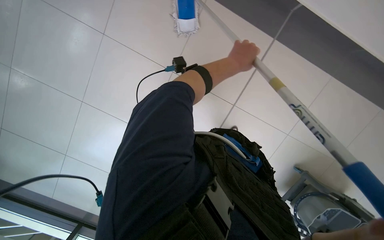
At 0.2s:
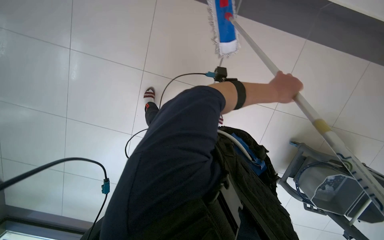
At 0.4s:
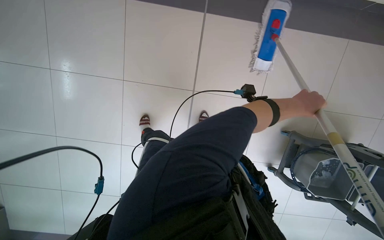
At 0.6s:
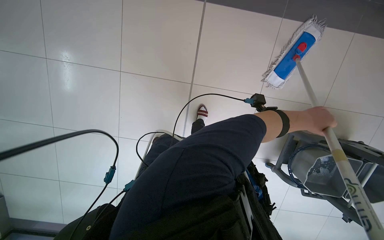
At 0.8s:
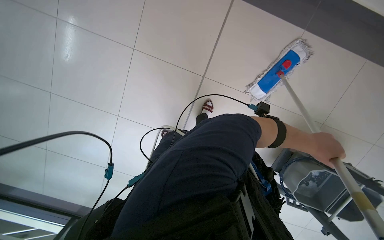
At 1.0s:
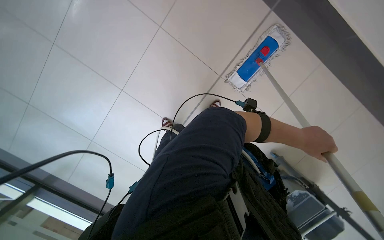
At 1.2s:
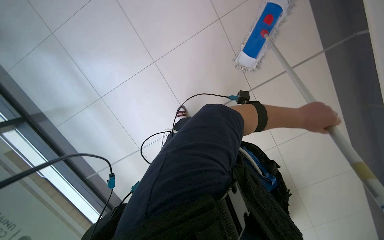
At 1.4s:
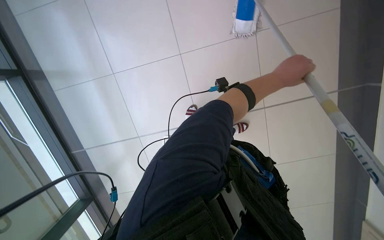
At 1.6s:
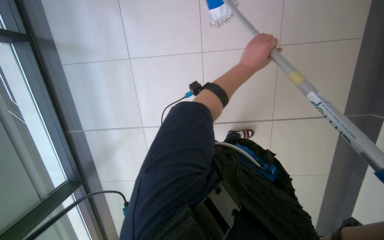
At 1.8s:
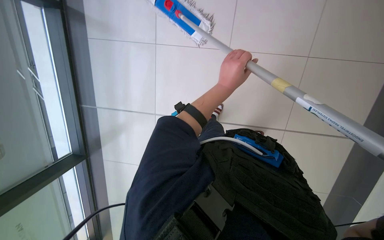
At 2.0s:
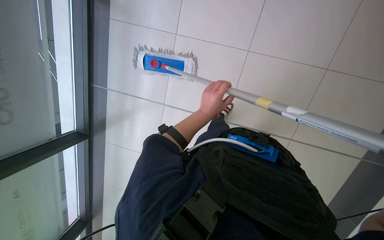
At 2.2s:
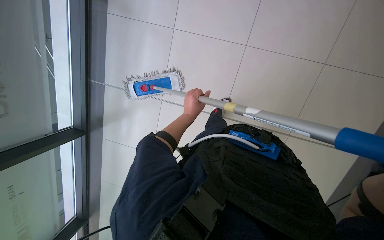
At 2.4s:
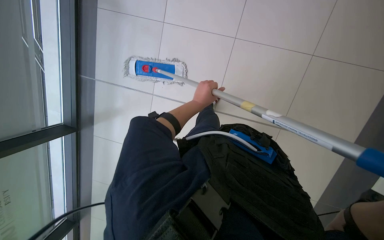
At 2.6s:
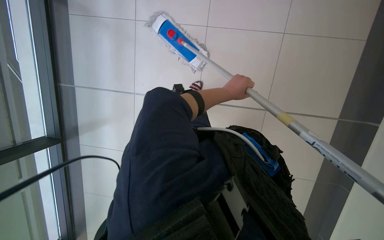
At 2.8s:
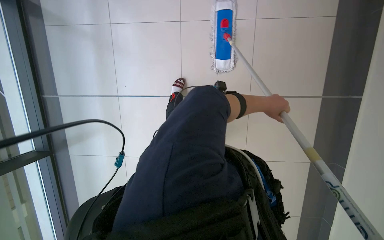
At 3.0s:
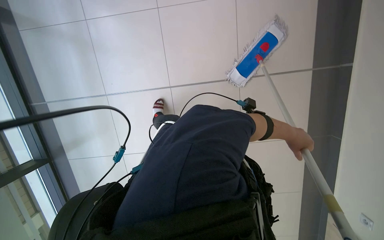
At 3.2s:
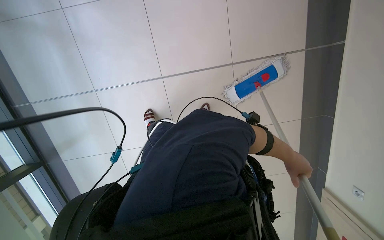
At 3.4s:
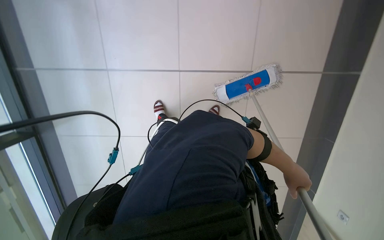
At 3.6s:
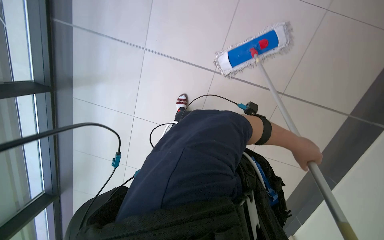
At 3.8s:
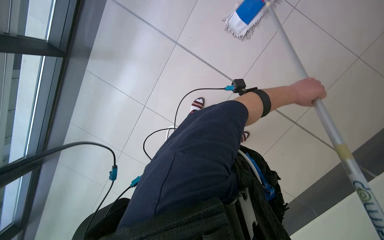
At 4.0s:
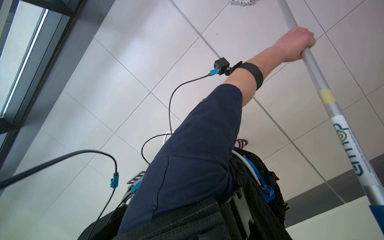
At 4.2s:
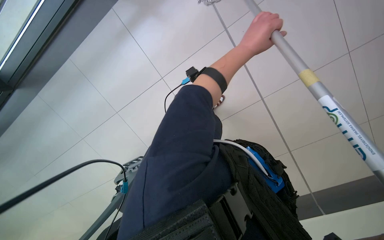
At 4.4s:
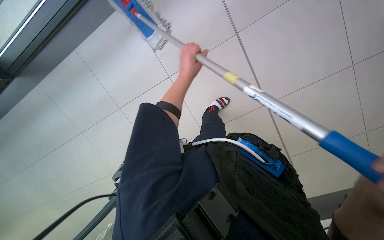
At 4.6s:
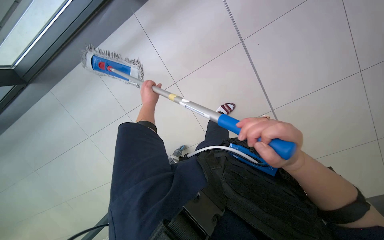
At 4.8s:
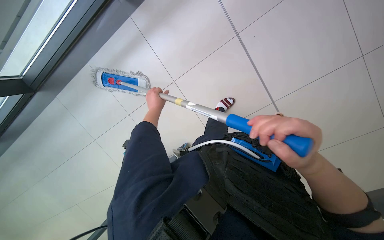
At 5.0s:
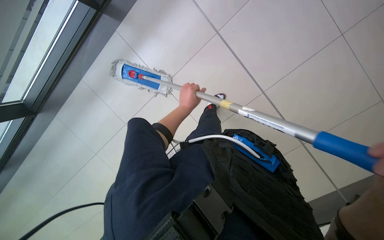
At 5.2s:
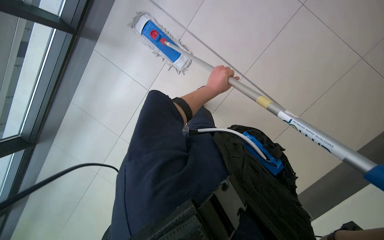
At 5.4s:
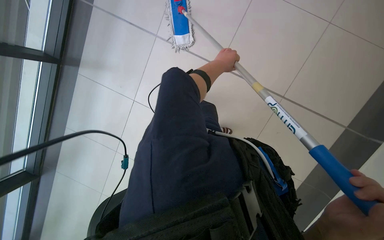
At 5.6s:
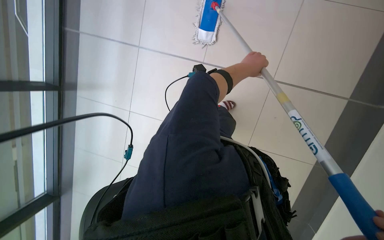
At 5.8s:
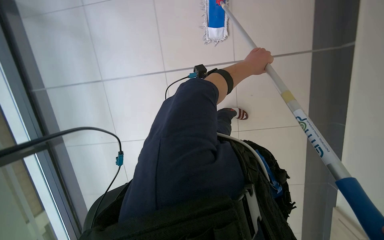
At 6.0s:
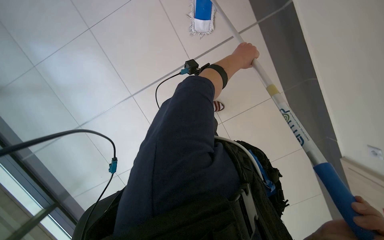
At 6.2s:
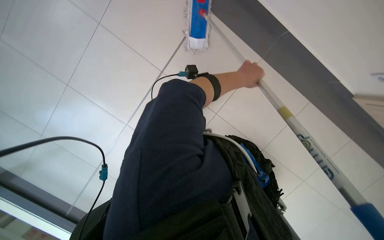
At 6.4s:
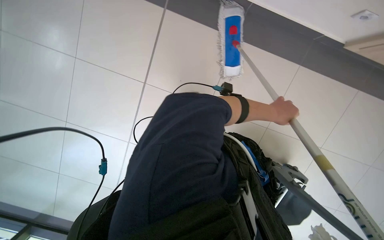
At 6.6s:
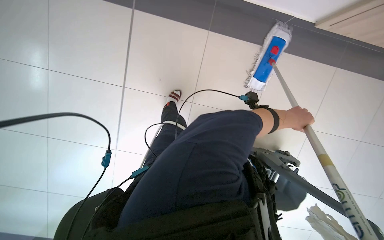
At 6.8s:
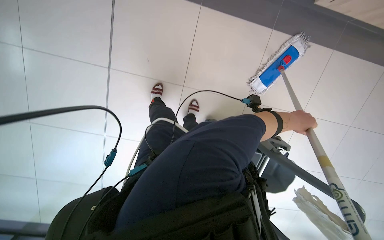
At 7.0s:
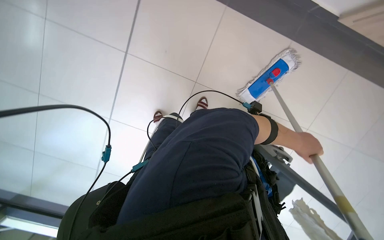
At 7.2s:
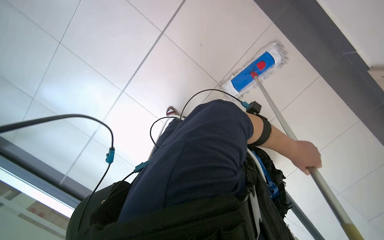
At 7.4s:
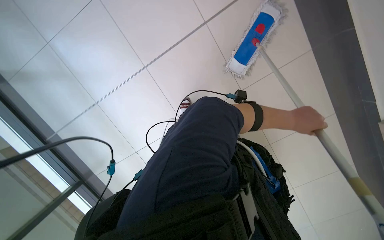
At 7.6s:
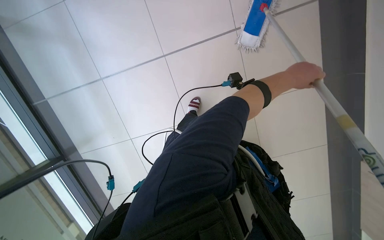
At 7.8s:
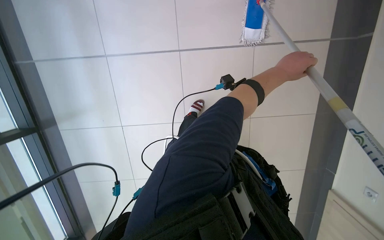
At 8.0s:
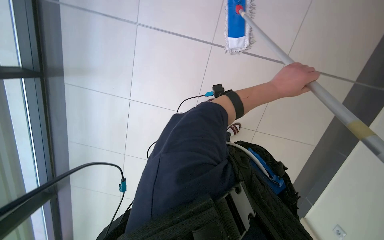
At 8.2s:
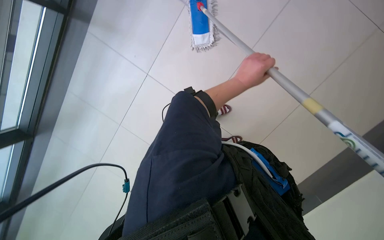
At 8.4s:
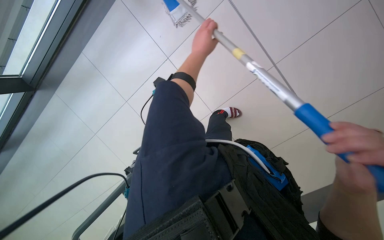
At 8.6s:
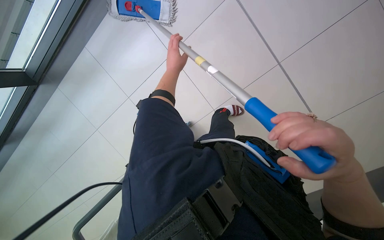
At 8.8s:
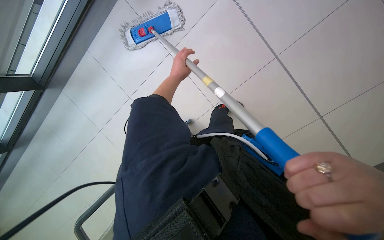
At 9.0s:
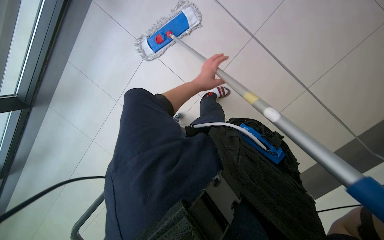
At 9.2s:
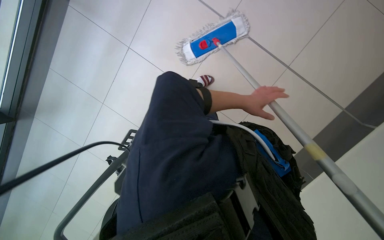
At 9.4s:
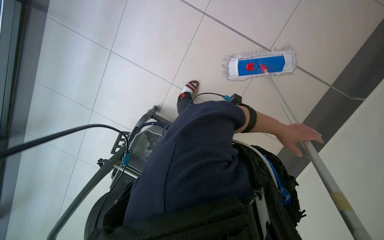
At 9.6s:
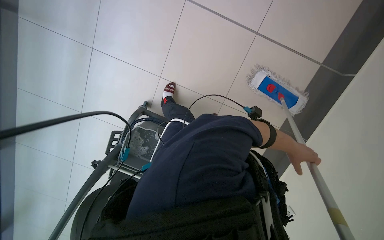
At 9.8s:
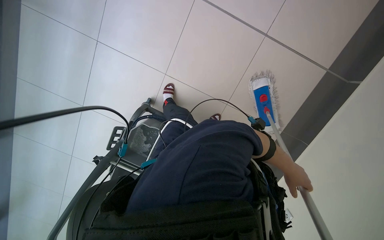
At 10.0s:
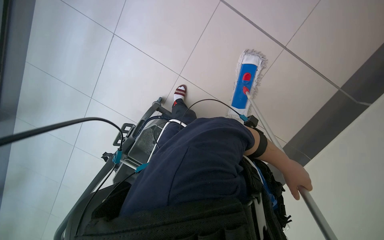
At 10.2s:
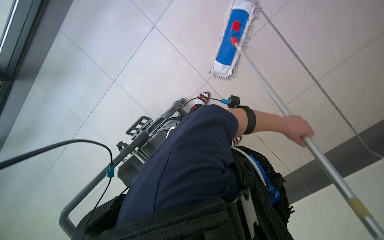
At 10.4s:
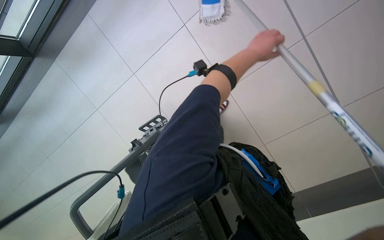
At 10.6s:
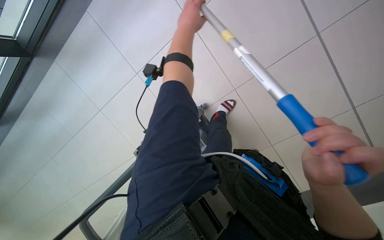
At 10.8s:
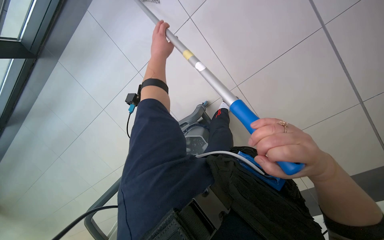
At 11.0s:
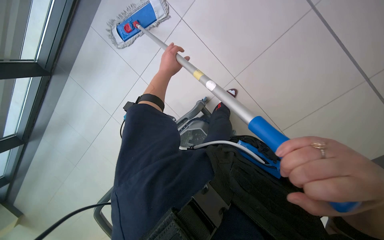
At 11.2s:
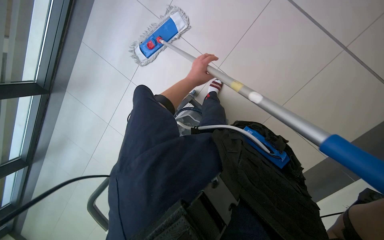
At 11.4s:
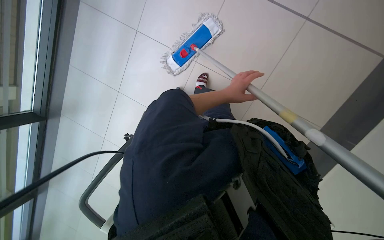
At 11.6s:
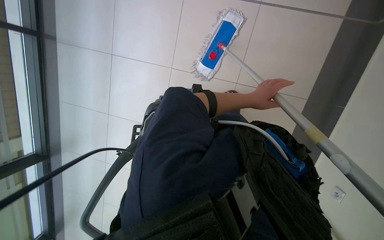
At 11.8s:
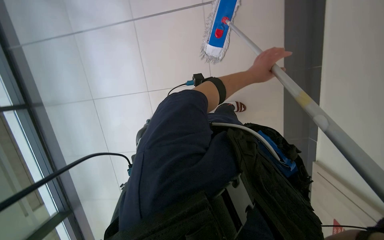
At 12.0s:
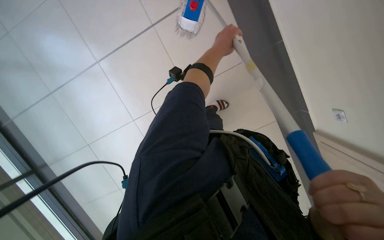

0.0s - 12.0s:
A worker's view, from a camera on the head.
Job: mopping floor.
The whole recording: Mopping tiled floor. The worker mops the tiled floor, occasionally moving the mop bucket and cleaning the mop head.
3.0s - 4.4s: The view pans to the left by approximately 15 degrees. The camera pitches downward, by roughly 10 degrees.
4.4s - 6.0s: The left hand goes approximately 10 cm to the right.
10.4s - 12.0s: The view swings approximately 20 degrees to the left.

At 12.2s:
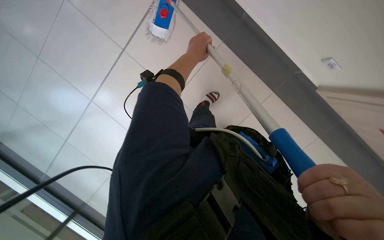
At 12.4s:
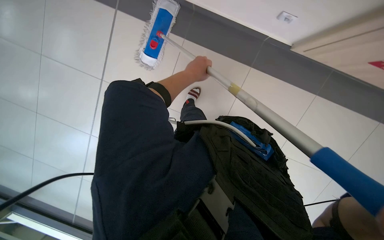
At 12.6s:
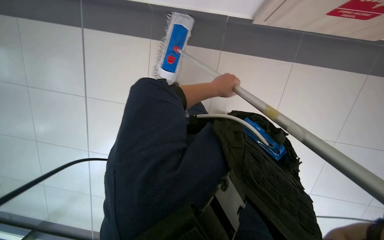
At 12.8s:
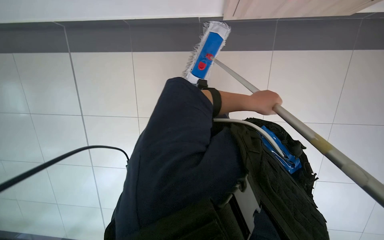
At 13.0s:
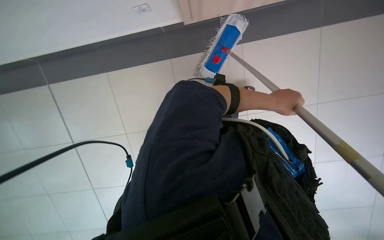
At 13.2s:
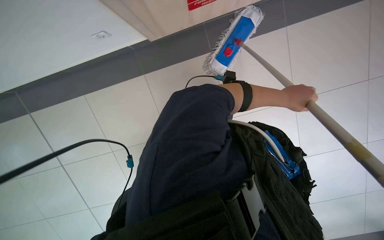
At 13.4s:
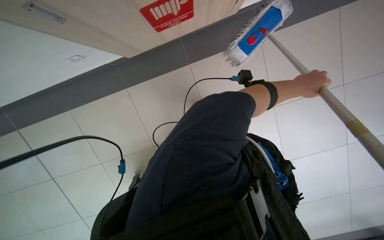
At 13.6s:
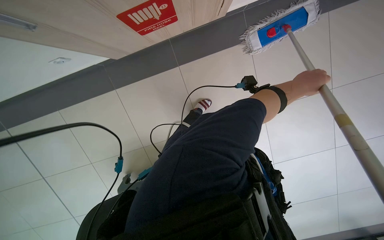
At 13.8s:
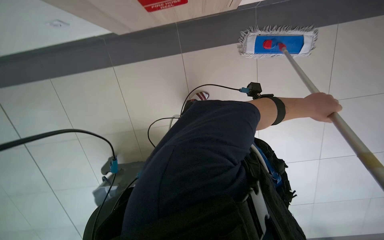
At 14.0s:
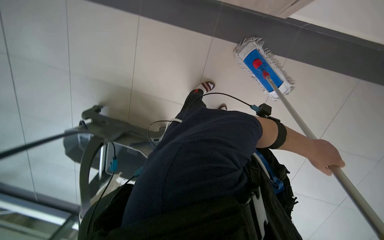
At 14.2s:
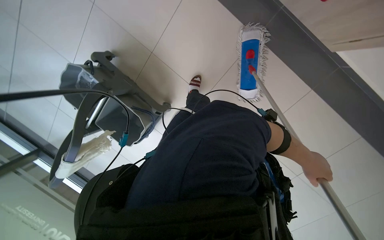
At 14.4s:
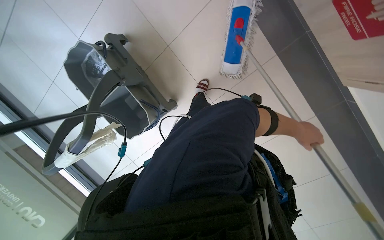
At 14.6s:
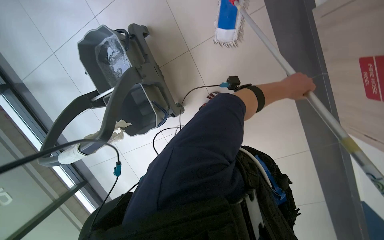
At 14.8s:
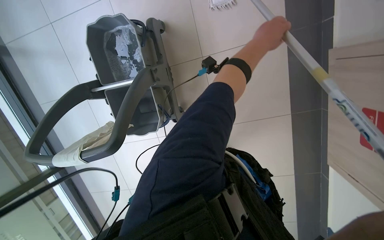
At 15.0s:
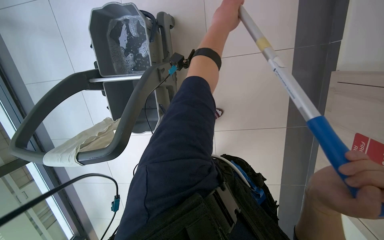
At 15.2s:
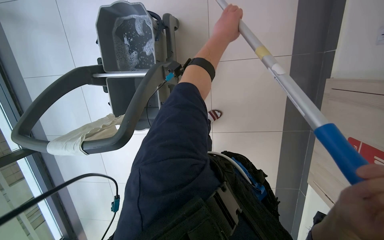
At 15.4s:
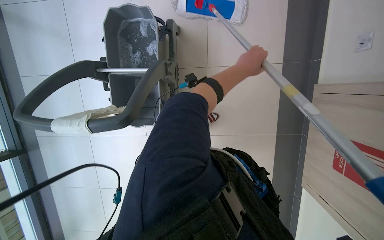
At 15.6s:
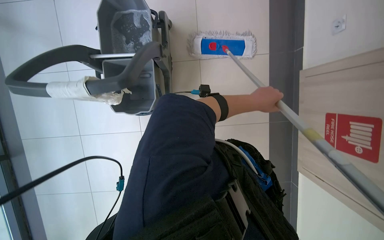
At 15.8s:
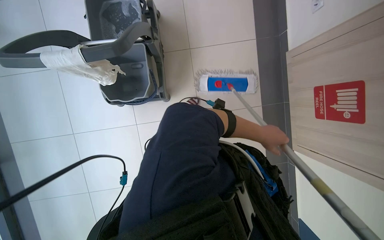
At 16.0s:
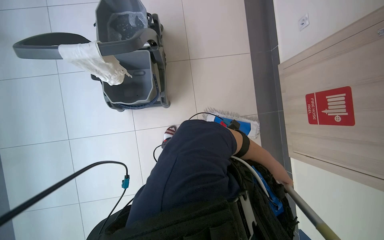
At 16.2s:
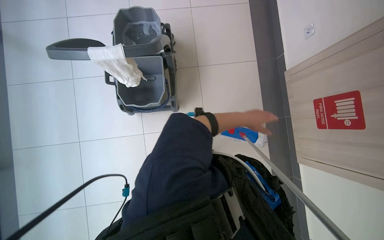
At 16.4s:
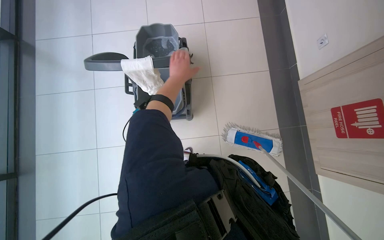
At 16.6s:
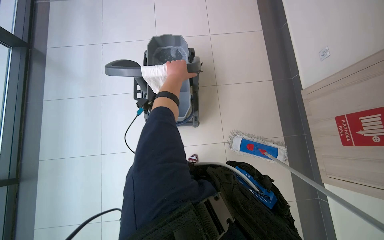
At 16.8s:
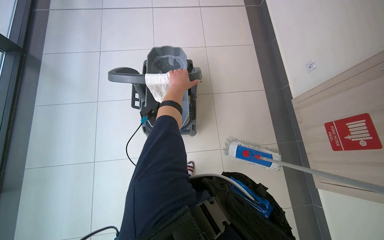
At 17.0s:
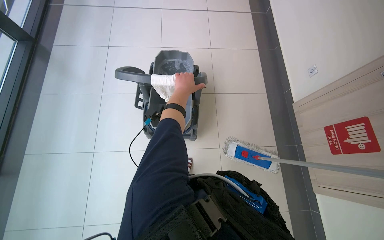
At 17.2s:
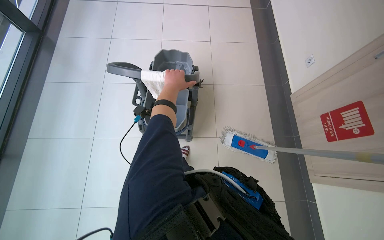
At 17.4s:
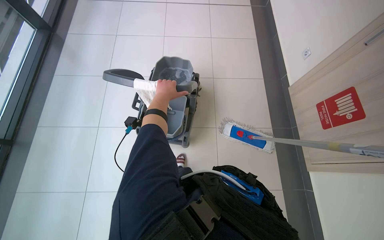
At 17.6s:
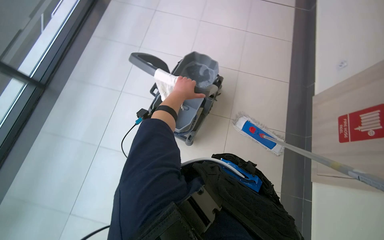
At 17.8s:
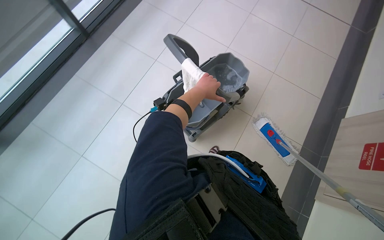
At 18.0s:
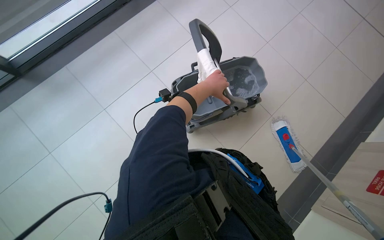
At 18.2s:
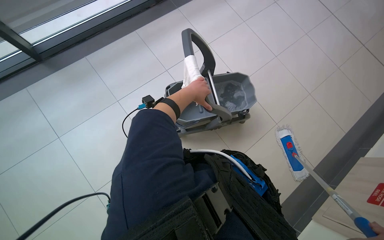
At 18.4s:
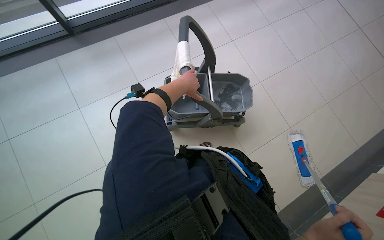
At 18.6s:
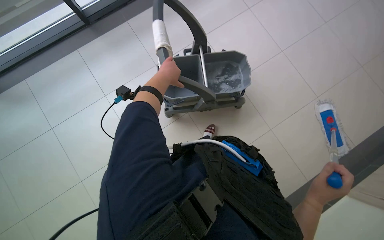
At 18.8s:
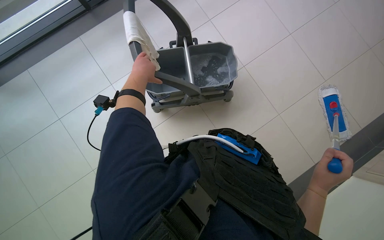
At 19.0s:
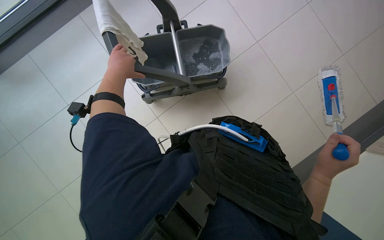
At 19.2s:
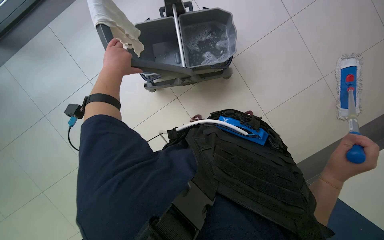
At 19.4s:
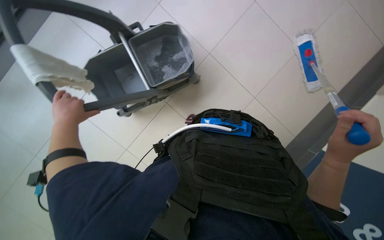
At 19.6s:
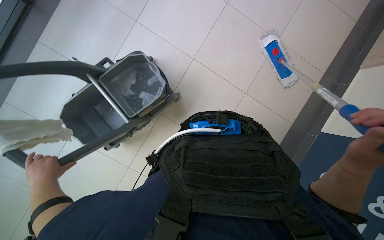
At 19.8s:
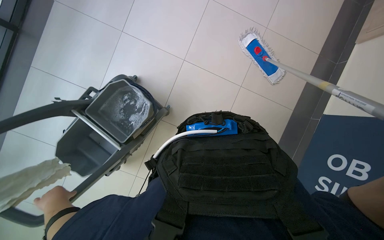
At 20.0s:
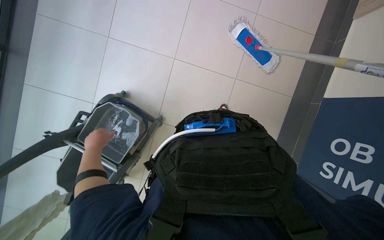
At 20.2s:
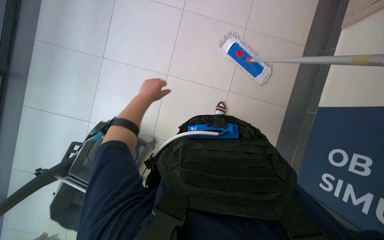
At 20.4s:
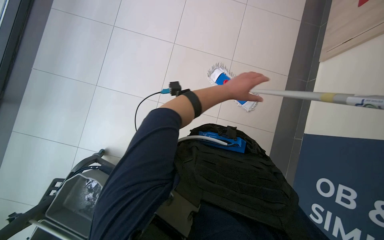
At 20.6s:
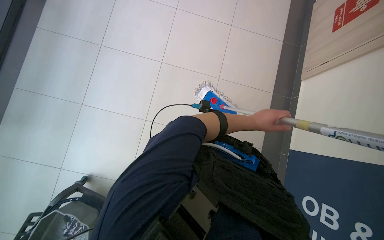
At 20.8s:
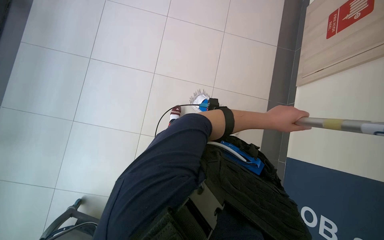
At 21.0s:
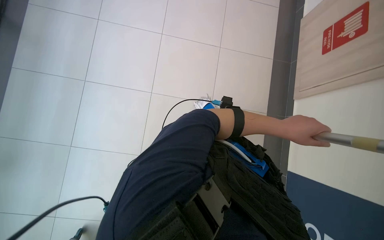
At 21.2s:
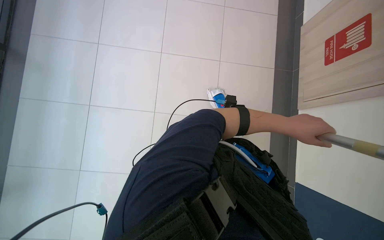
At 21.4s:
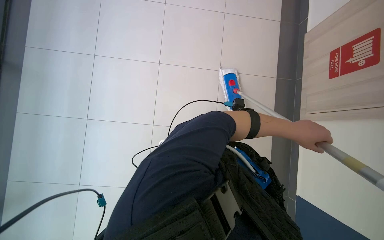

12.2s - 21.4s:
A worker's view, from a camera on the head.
Job: mopping floor.
The whole recording: Mopping tiled floor. The worker mops the tiled floor, occasionally moving the mop bucket and cleaning the mop head.
12.2s - 13.8s: The left hand goes about 40 cm to the right and down the picture.
15.2s - 16.8s: The camera is carried about 70 cm. The view tilts approximately 30 degrees upward.
16.8s - 18.4s: The head travels about 80 cm. The head turns to the left by approximately 60 degrees.
18.4s - 19.8s: The scene turns about 35 degrees counterclockwise in the picture.
19.8s - 21.4s: The wearer moves about 1 m.
